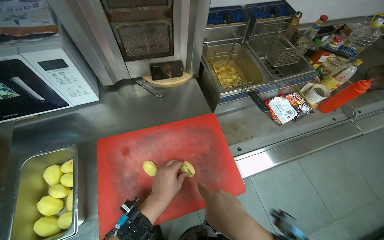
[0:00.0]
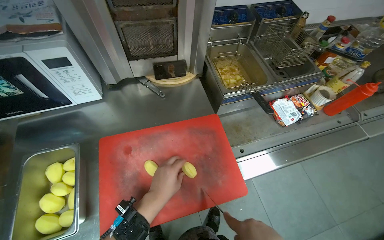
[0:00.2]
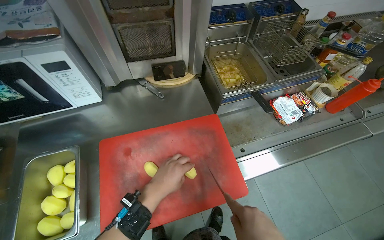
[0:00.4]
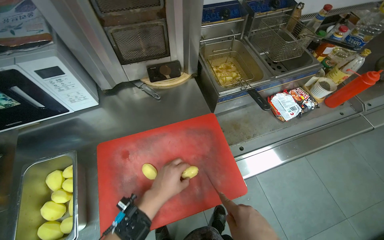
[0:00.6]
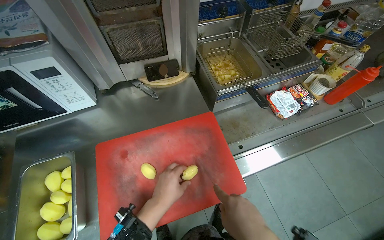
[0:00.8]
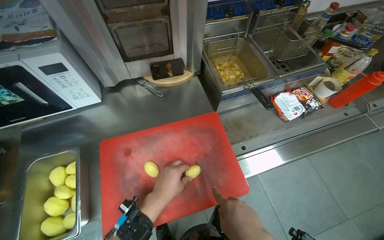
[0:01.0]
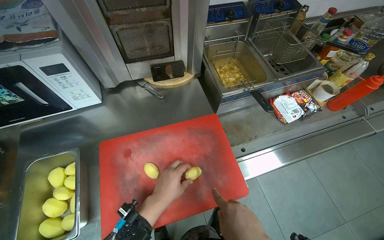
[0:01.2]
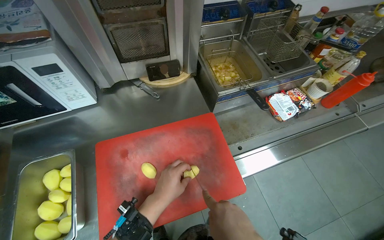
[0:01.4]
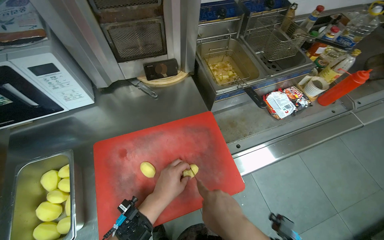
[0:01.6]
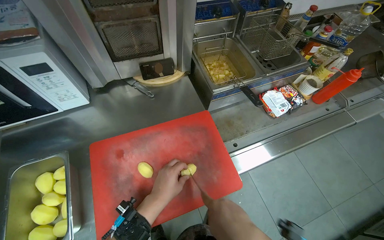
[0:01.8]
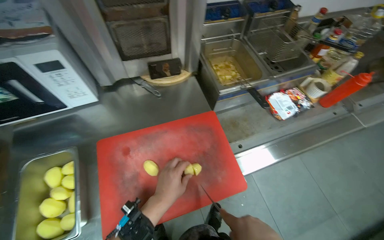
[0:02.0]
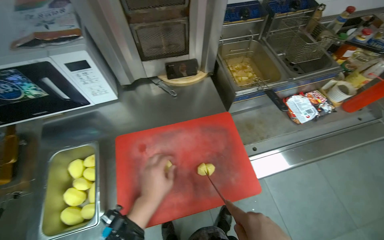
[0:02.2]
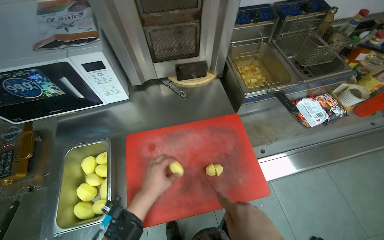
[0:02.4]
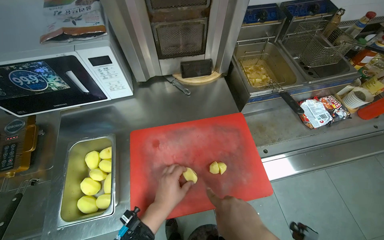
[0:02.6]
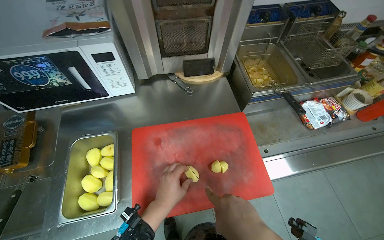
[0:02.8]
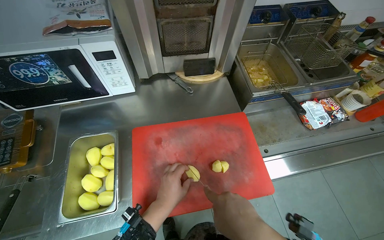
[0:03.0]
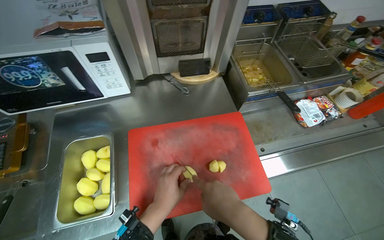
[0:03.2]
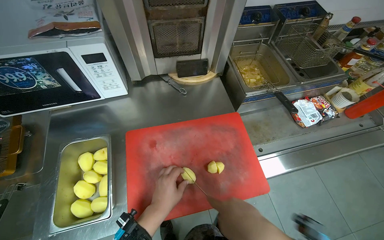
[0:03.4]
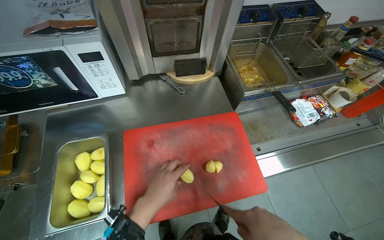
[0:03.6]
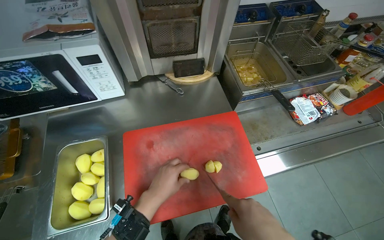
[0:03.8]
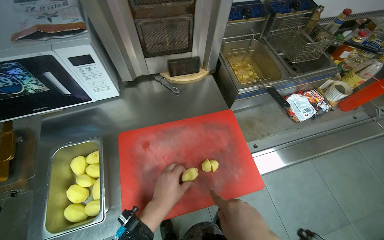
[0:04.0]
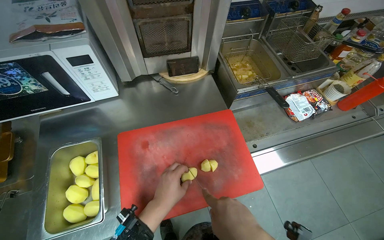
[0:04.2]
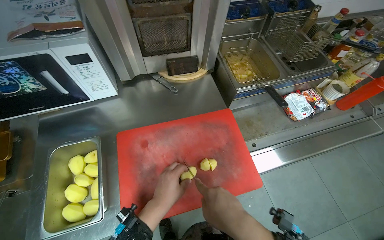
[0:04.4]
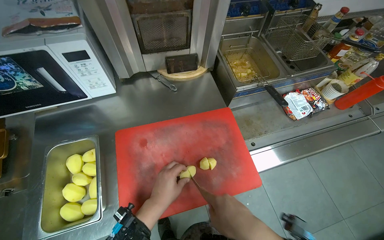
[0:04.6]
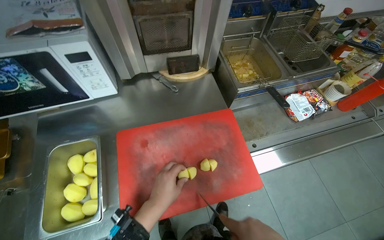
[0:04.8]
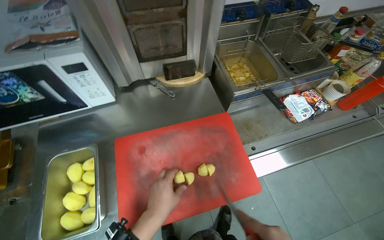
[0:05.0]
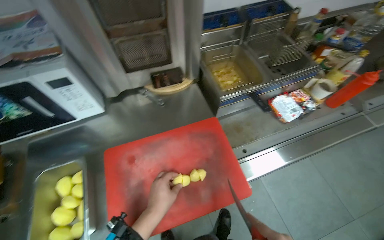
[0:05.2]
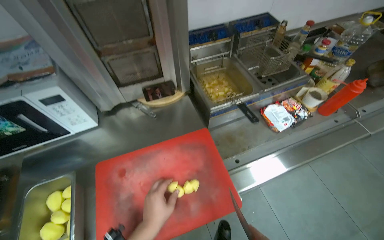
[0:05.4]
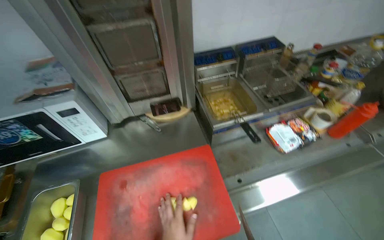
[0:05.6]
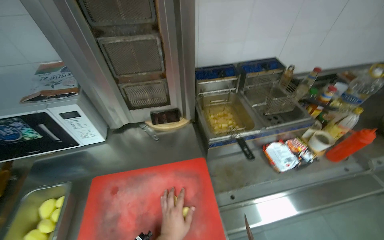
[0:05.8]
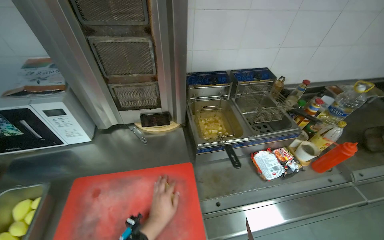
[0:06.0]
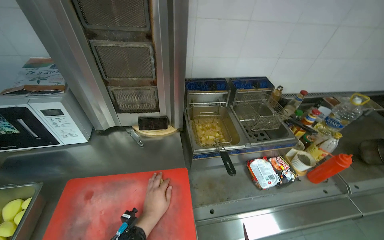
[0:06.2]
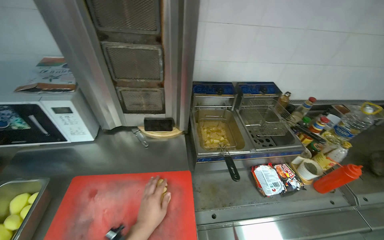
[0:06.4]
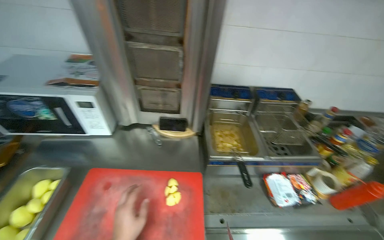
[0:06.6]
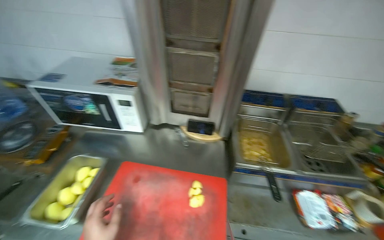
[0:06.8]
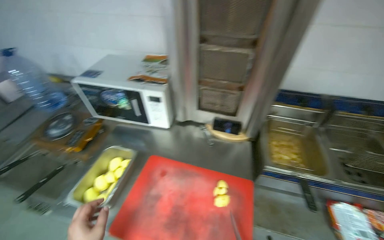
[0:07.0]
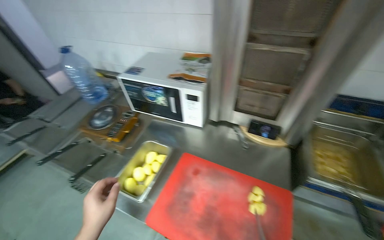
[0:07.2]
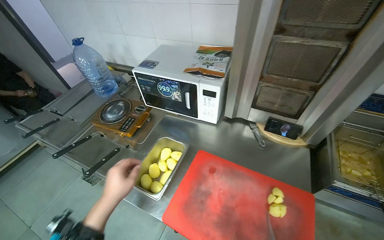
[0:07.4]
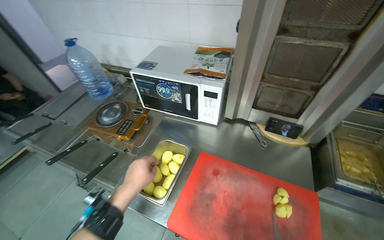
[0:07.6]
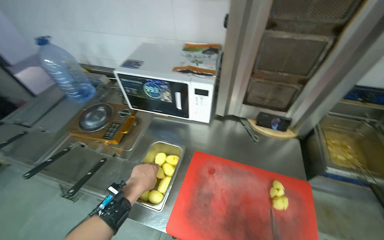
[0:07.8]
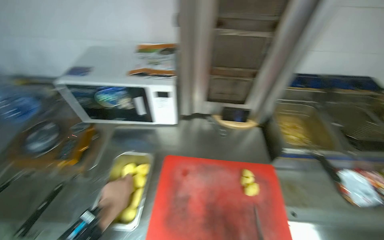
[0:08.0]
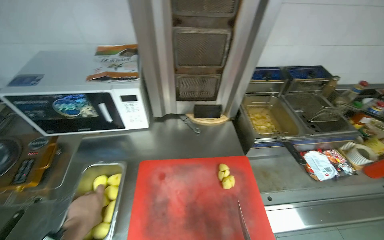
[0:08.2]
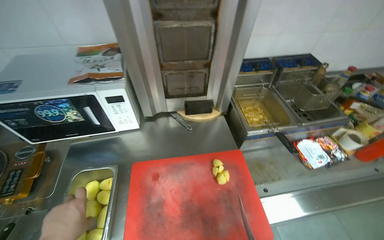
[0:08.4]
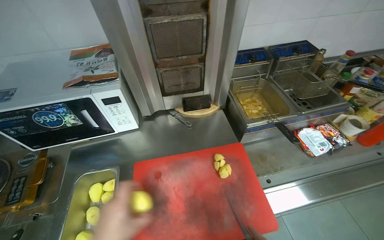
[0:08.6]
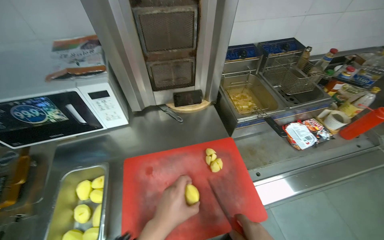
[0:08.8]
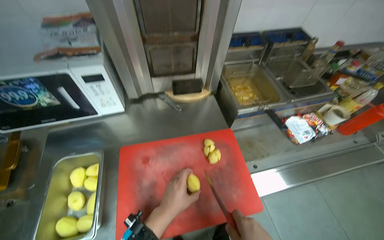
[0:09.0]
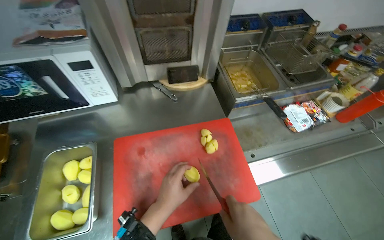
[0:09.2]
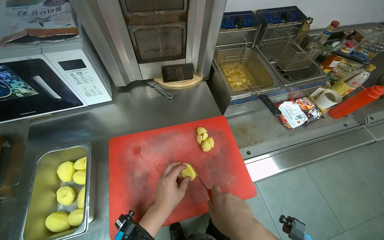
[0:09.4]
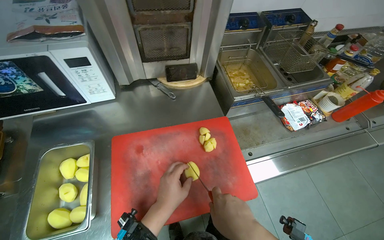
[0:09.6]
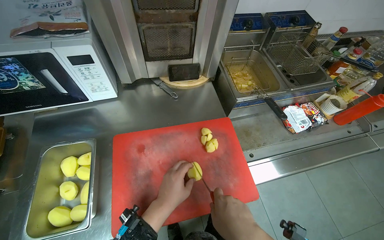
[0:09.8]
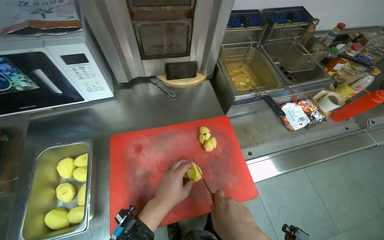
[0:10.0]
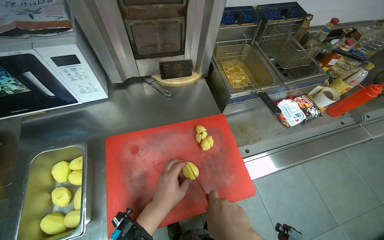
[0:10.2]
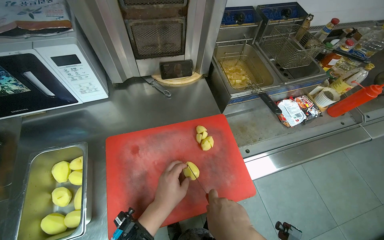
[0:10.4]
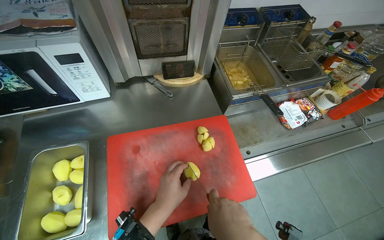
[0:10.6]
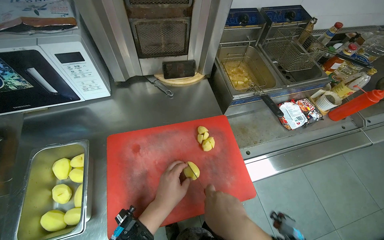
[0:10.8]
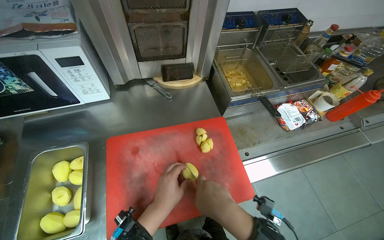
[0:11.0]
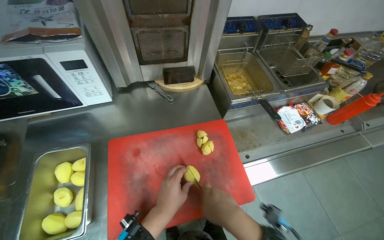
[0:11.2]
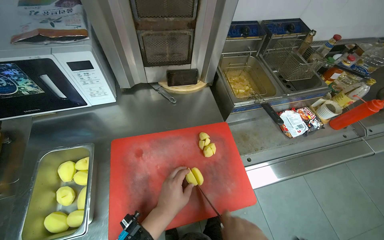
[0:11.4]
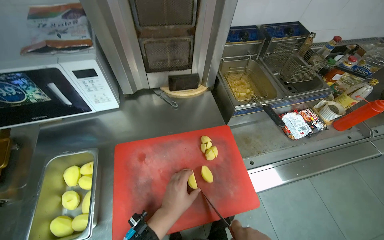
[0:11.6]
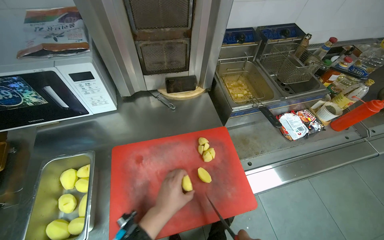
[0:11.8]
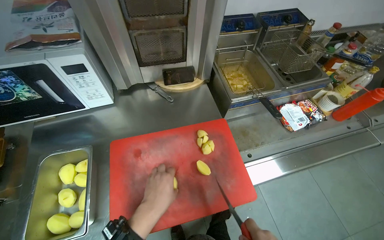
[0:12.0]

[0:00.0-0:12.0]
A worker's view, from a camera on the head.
Job: preparing food.
The whole recording: Cutting potatoes on board. The worker chops potatoes into pieces on a red cutting board.
0:04.4 to 0:06.0: The view tilts about 15 degrees upward.
0:06.0 to 0:07.6: The head turns to the left by about 35 degrees.
0:07.6 to 0:09.0: The head turns to the right by approximately 40 degrees.

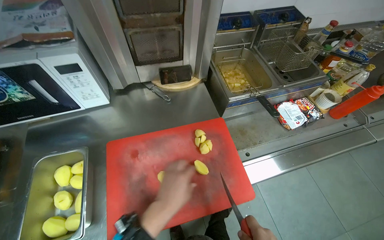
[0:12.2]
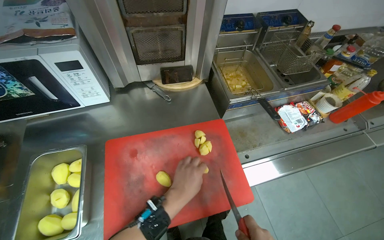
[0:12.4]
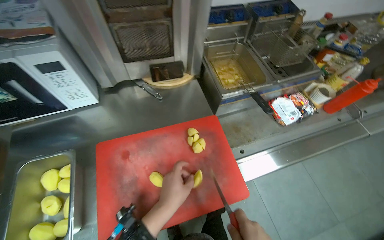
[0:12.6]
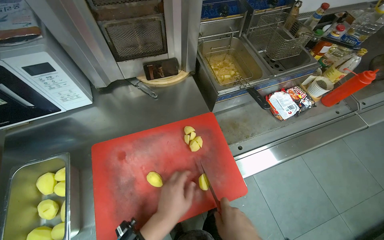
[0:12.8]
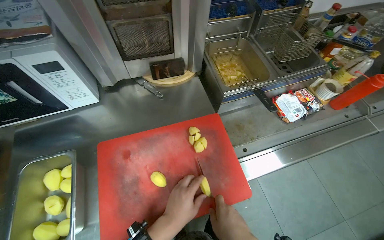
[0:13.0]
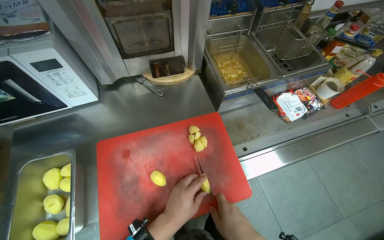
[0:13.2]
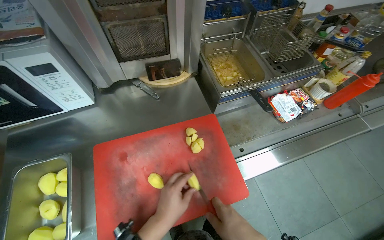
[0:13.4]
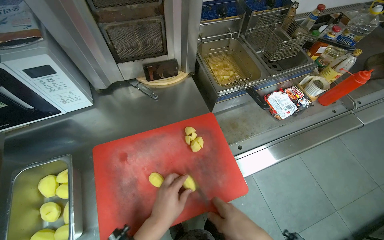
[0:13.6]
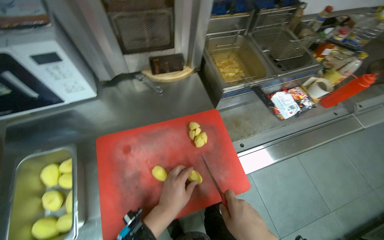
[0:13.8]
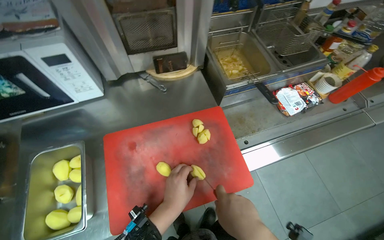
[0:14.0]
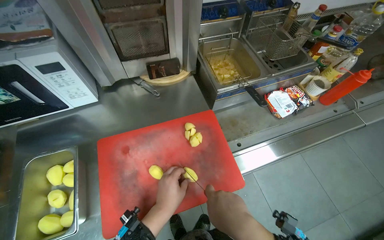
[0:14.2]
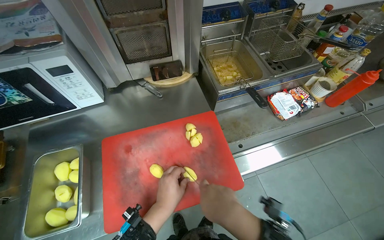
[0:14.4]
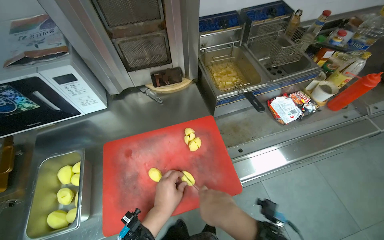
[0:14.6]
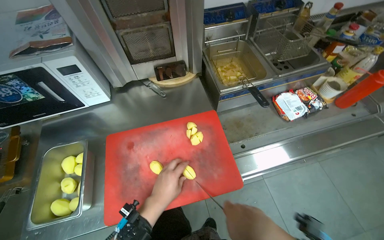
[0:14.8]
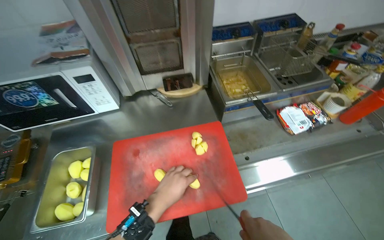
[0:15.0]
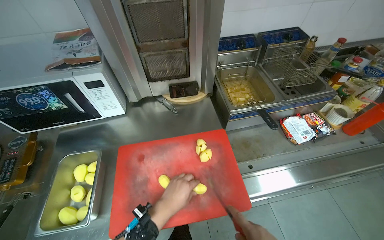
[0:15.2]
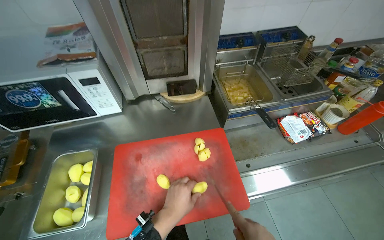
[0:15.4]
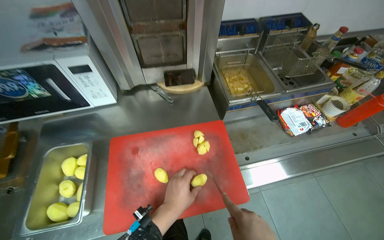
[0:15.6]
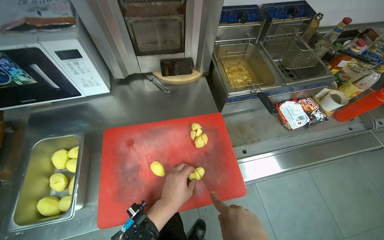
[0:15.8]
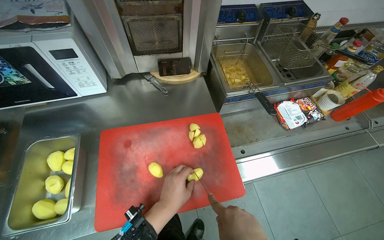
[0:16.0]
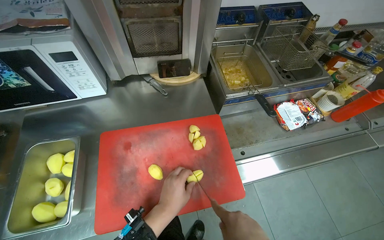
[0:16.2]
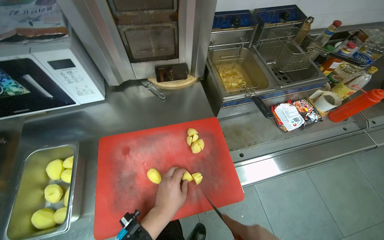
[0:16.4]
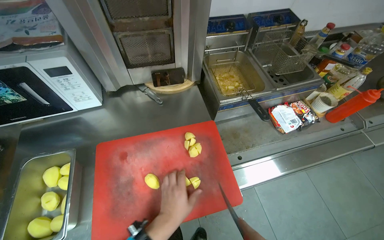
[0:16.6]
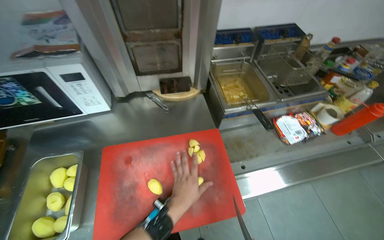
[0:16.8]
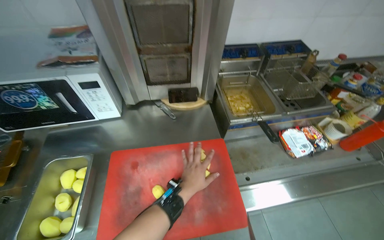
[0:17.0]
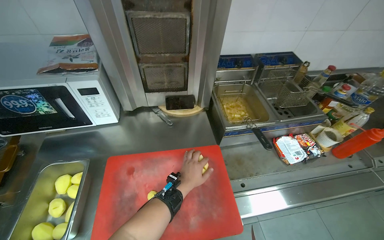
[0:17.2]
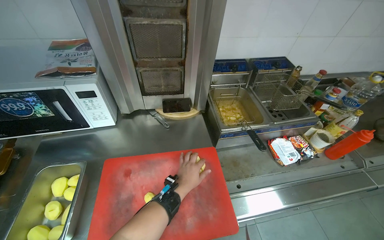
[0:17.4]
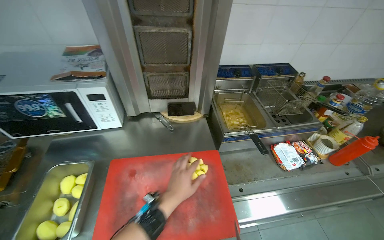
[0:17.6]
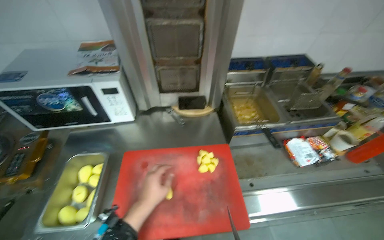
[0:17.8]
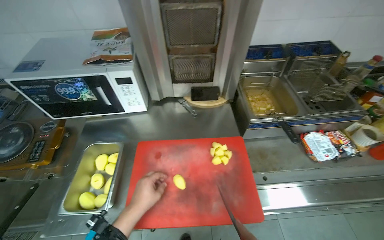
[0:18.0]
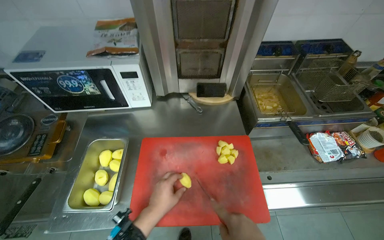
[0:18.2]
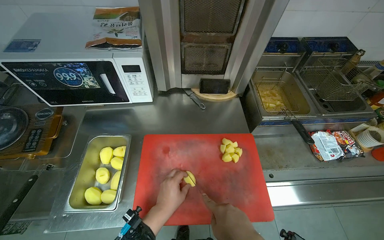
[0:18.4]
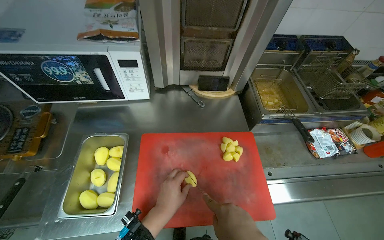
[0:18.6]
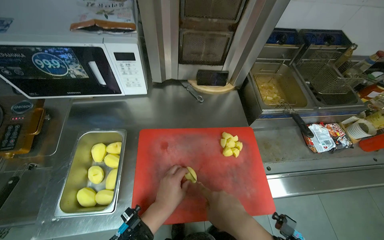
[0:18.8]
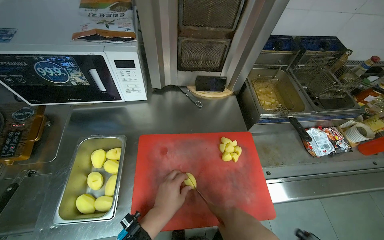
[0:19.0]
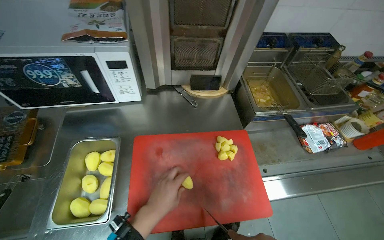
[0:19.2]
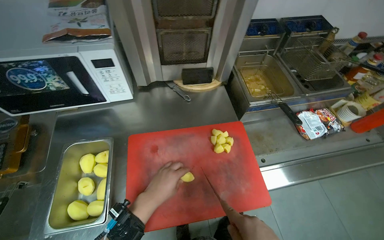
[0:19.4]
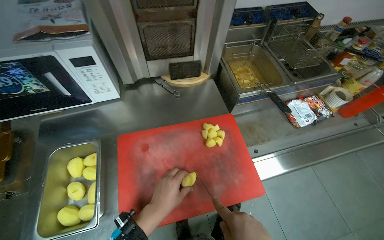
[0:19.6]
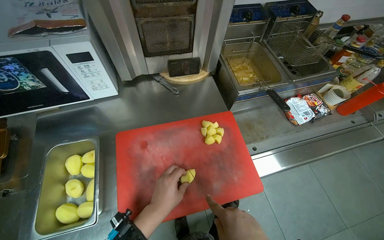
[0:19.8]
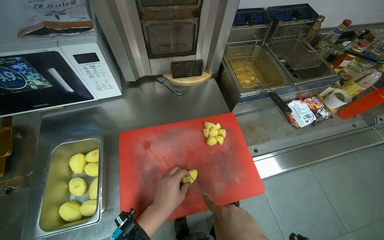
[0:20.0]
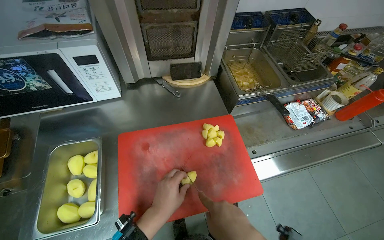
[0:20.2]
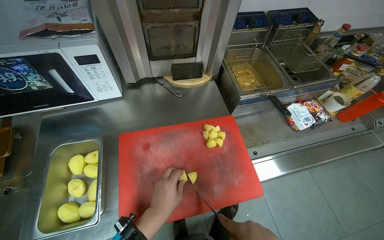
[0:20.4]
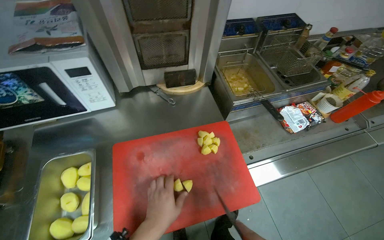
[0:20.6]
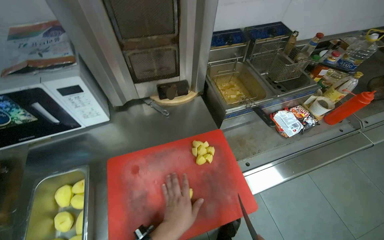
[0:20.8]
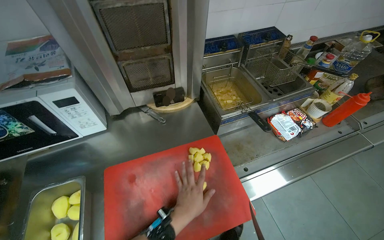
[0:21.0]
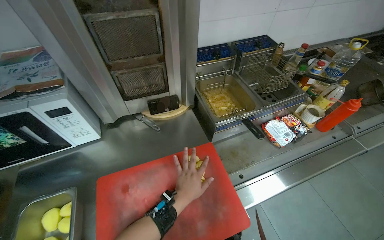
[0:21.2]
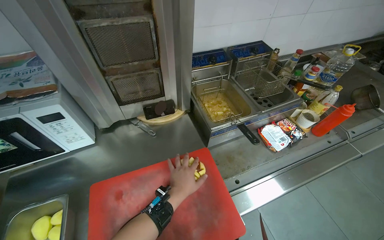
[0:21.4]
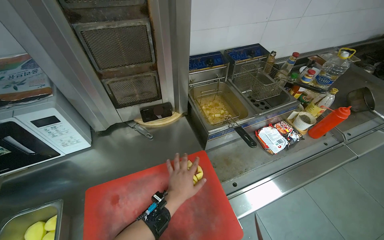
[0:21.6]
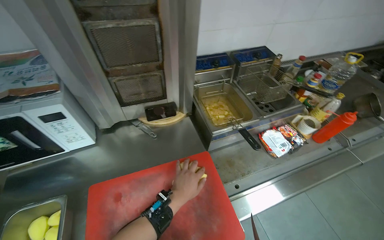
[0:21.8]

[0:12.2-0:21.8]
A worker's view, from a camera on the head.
Job: preparing food.
The whole recording: Cutting potatoes on board. The worker chops potatoes into pieces on a red cutting board.
0:17.0 to 0:18.6: The left hand moves to the left, some 15 cm.
